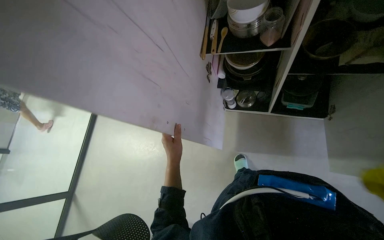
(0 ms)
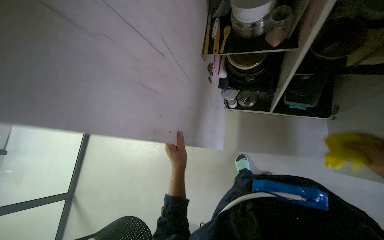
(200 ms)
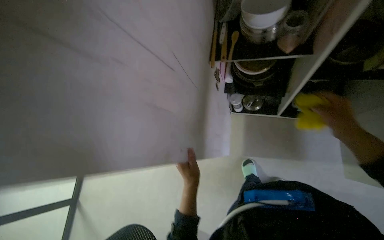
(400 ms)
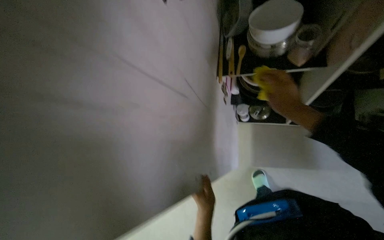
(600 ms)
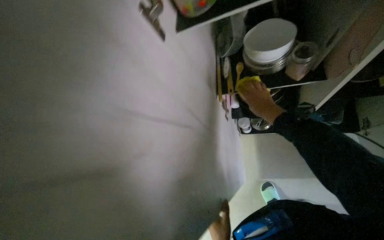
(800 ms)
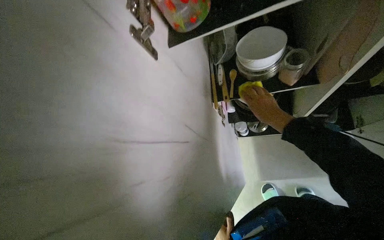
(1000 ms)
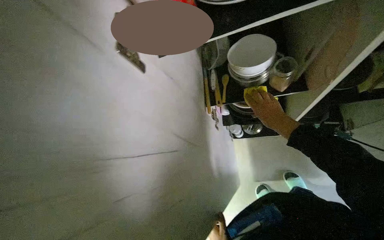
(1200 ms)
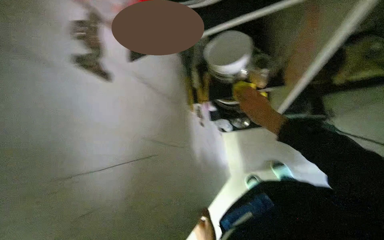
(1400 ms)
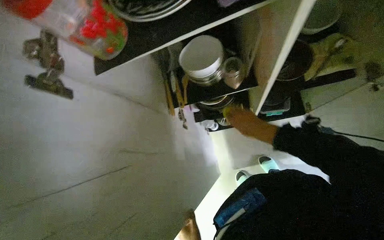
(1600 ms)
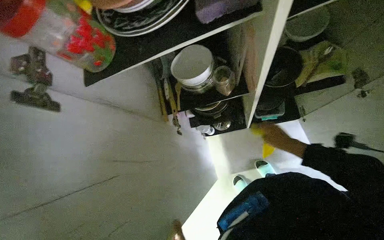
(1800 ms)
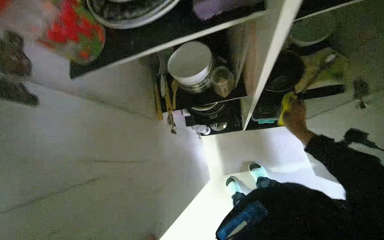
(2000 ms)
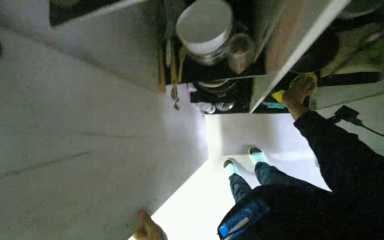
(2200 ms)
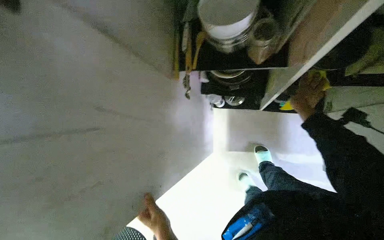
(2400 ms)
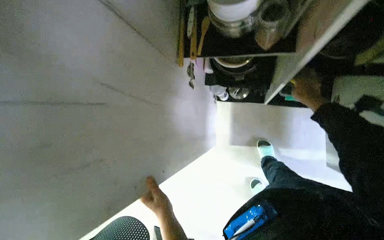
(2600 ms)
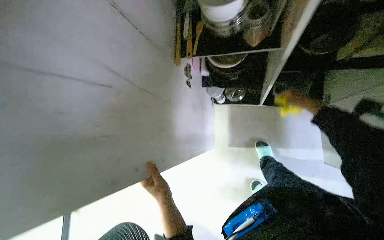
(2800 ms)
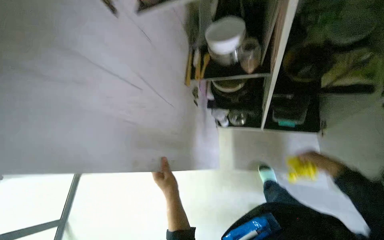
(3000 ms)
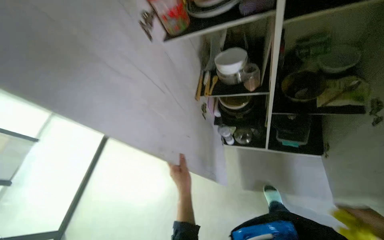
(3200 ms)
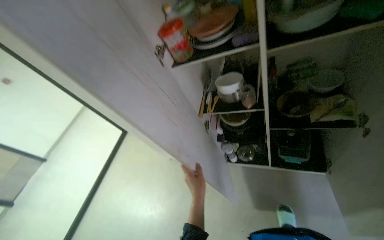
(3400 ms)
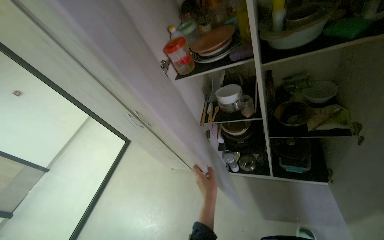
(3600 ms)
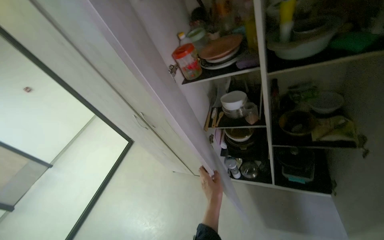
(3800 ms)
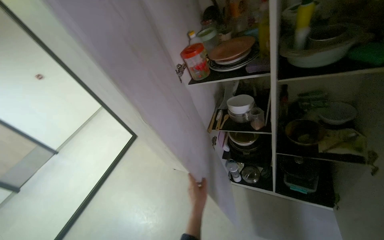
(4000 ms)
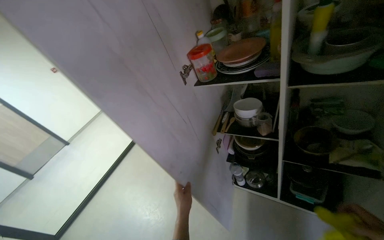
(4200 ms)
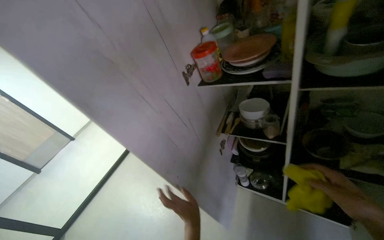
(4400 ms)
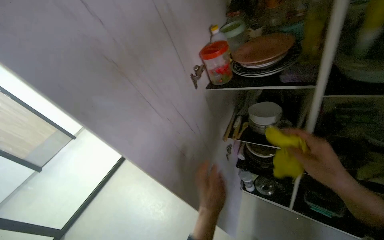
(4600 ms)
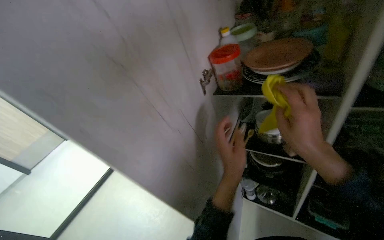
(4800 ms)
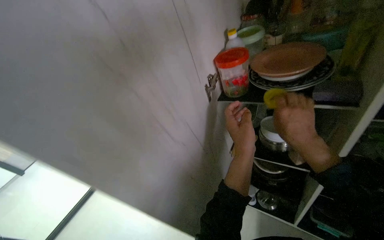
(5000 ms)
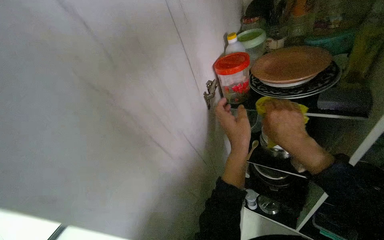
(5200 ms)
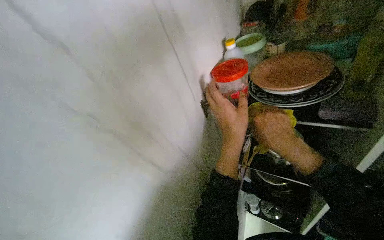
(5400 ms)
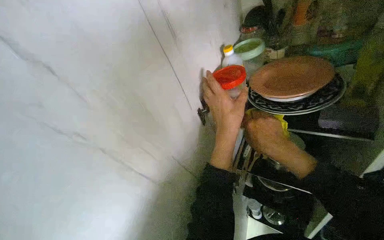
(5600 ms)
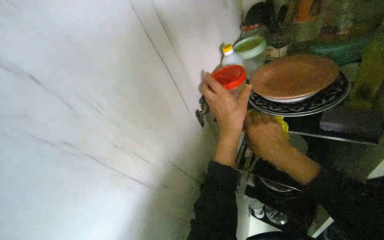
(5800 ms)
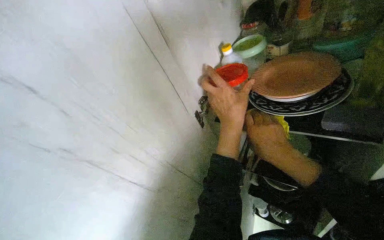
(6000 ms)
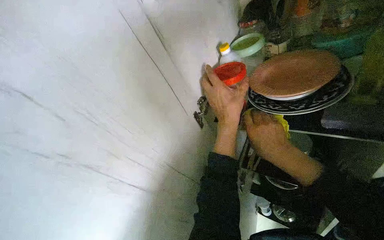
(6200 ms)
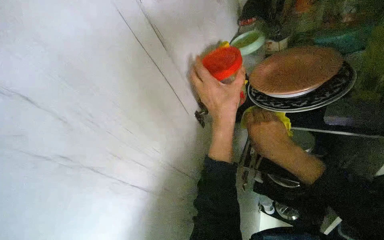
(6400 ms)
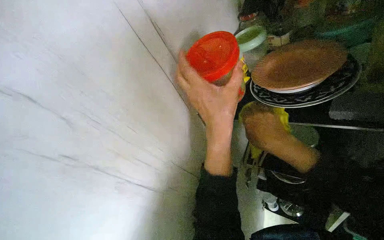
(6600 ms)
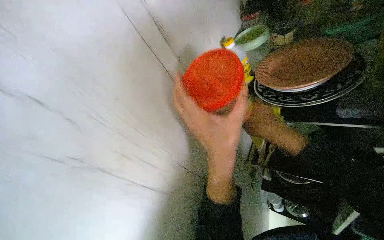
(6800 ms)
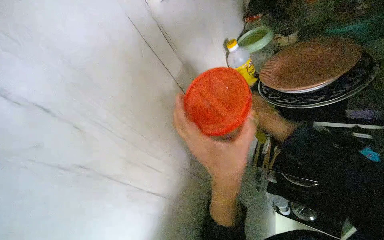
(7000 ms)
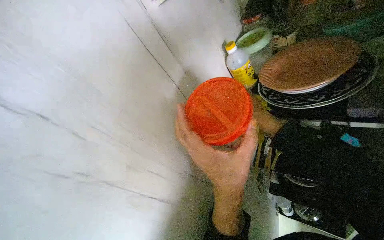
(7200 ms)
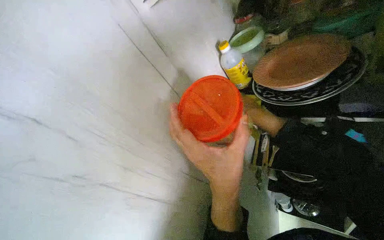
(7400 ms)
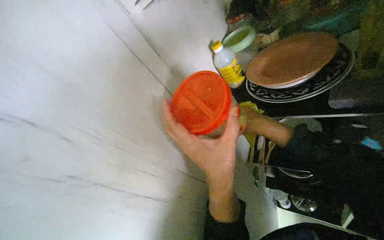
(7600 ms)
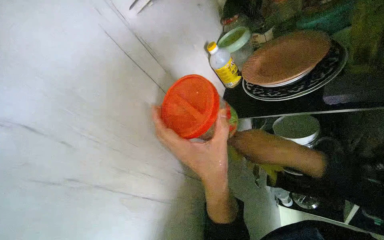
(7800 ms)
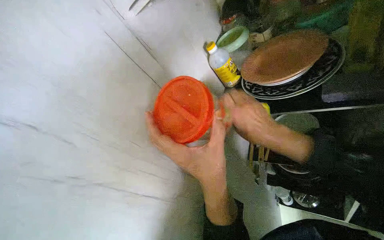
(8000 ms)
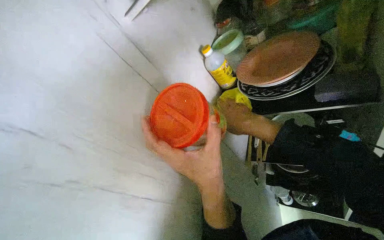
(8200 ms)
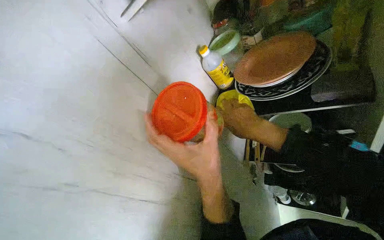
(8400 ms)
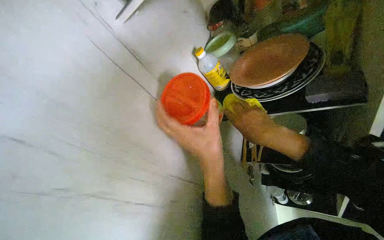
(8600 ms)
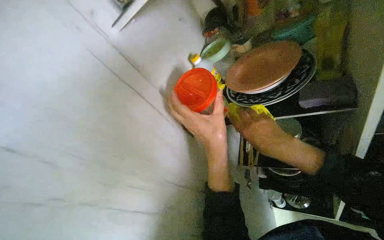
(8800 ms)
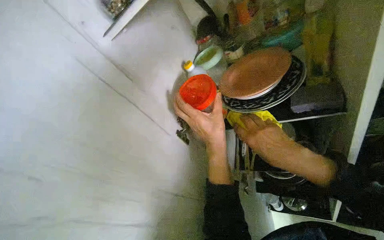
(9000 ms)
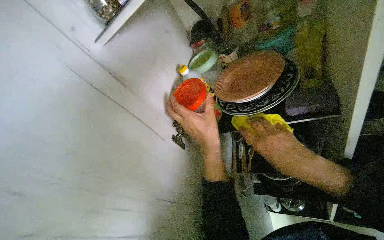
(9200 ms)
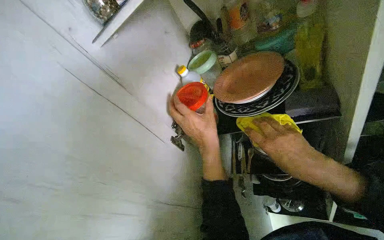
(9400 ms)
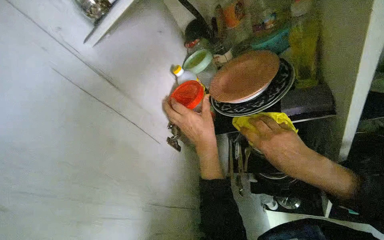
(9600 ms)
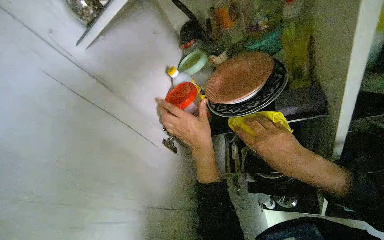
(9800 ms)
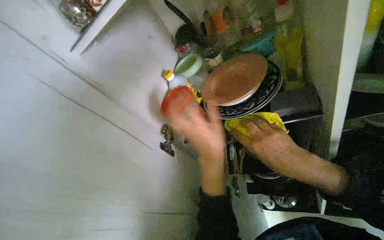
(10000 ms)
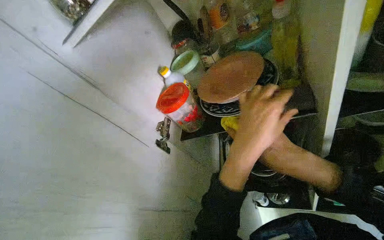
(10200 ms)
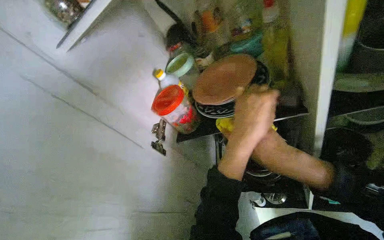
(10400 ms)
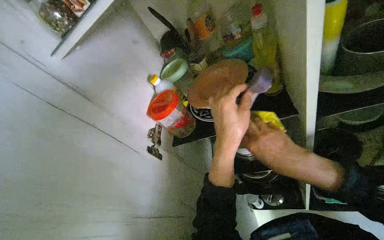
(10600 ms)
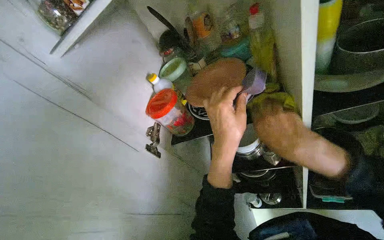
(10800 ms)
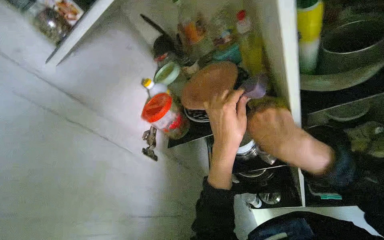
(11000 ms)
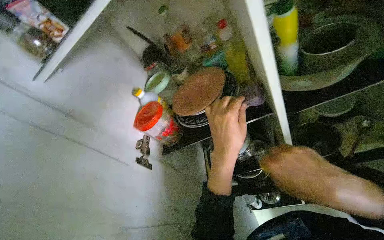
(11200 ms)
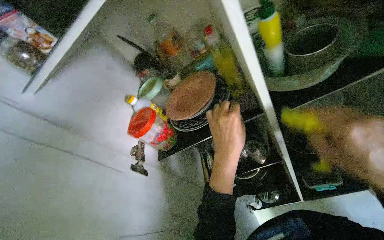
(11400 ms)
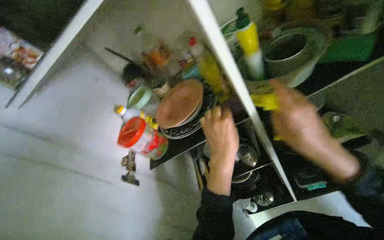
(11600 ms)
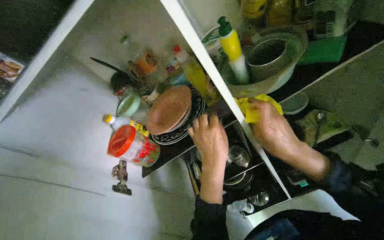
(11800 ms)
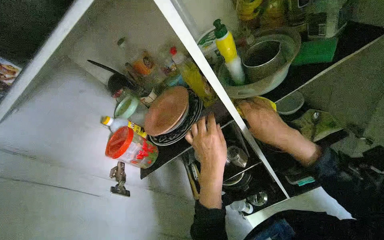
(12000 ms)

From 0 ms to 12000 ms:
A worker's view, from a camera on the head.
Job: organizing items.
The whole recording: Cleaning and organizing kitchen cabinet. The worker cleans and organizes items, shelves, and the exterior of the kitchen cabinet.
From 3000 ms to 4400 ms: The wearer's head swings about 20 degrees to the left. The view tips upward by about 20 degrees.
From 4400 ms to 6000 ms: The left hand goes some 50 cm up the picture.
From 6000 ms to 7600 ms: The left hand shifts approximately 10 cm down the picture.
From 7600 ms to 9000 ms: The left hand travels up the picture and farther from the camera by about 10 cm.
From 9000 ms to 10400 ms: The left hand goes approximately 10 cm nearer to the camera.
From 10400 ms to 12000 ms: The head turns to the right by about 20 degrees. The right hand moves some 25 cm nearer to the camera and comes back.

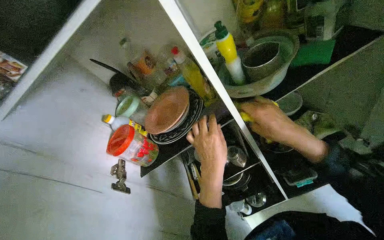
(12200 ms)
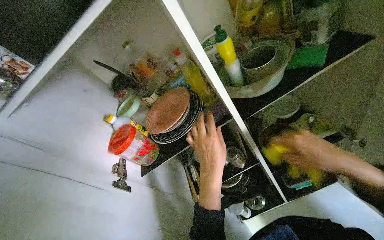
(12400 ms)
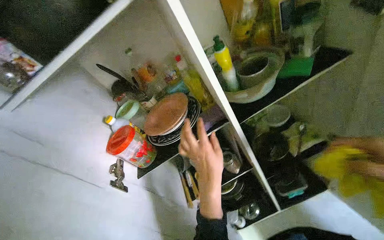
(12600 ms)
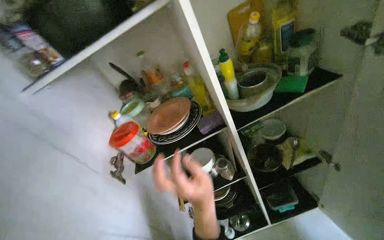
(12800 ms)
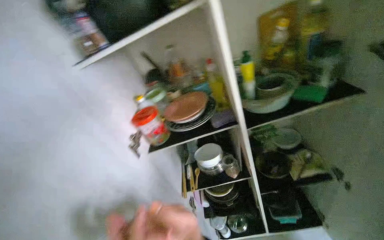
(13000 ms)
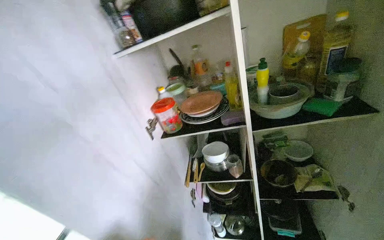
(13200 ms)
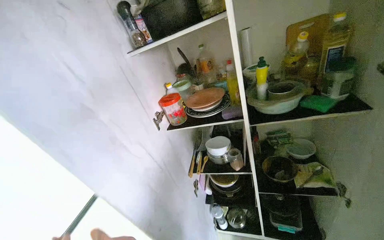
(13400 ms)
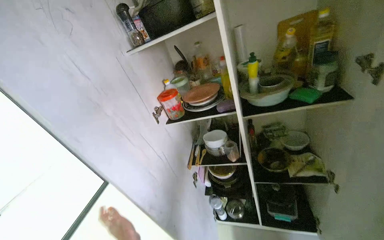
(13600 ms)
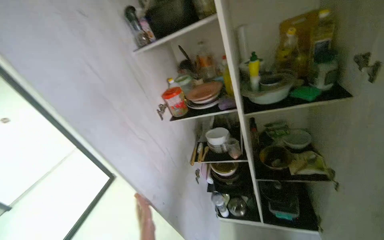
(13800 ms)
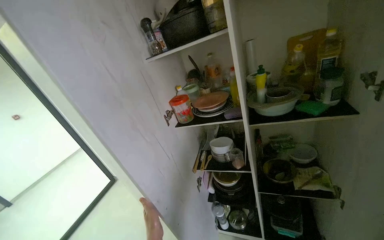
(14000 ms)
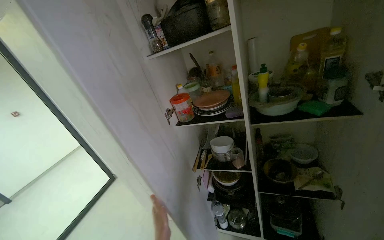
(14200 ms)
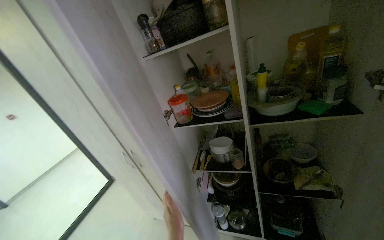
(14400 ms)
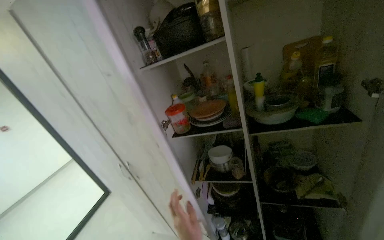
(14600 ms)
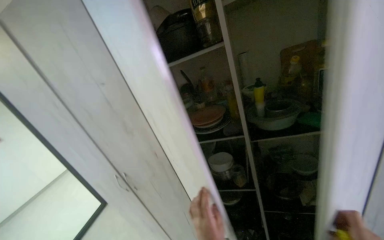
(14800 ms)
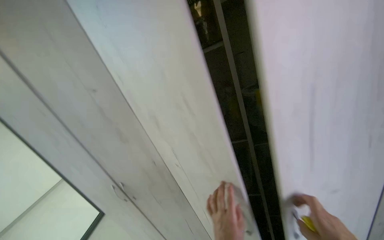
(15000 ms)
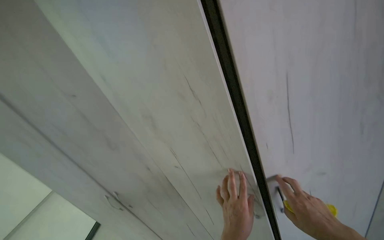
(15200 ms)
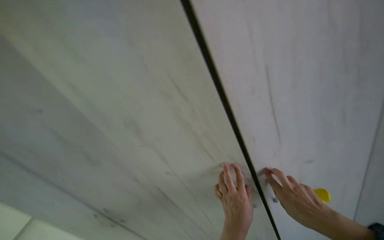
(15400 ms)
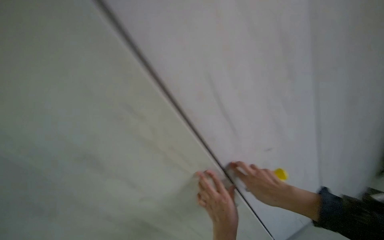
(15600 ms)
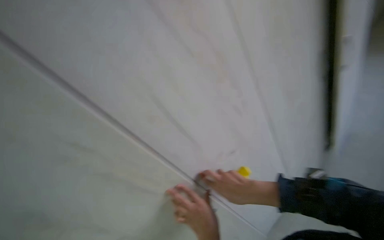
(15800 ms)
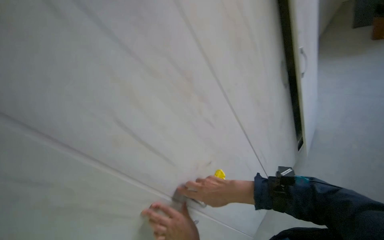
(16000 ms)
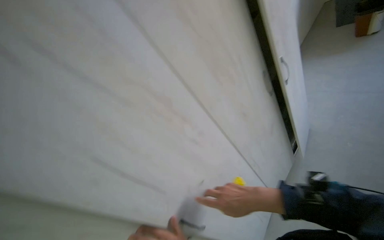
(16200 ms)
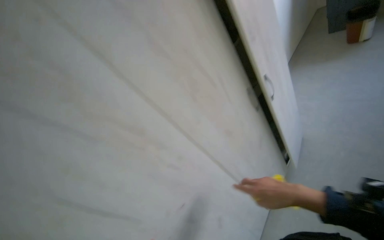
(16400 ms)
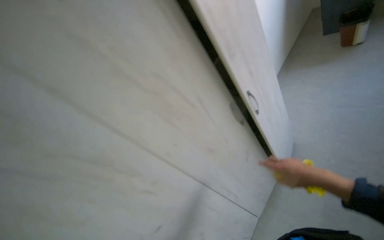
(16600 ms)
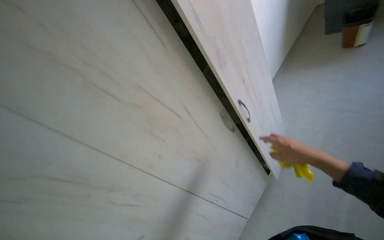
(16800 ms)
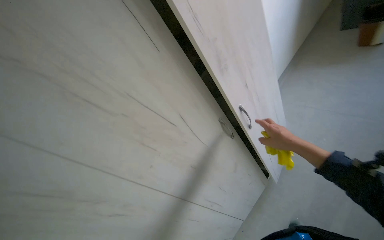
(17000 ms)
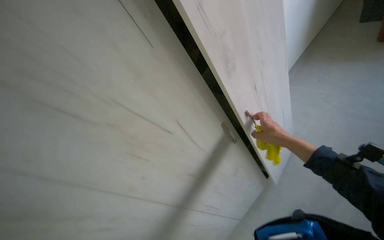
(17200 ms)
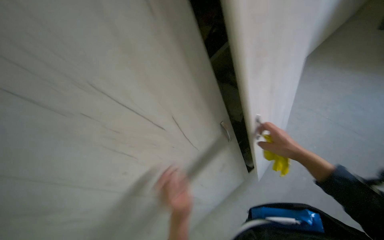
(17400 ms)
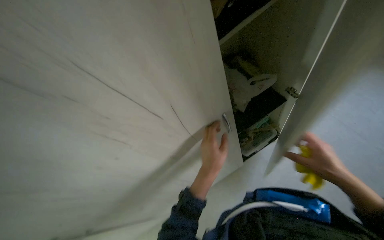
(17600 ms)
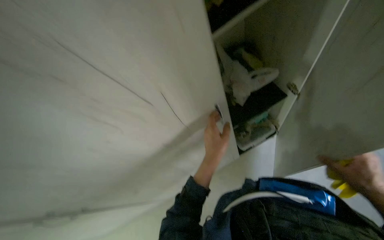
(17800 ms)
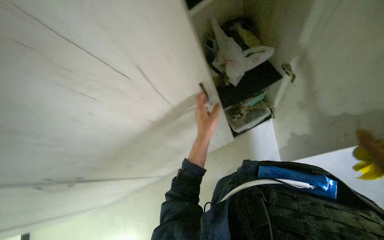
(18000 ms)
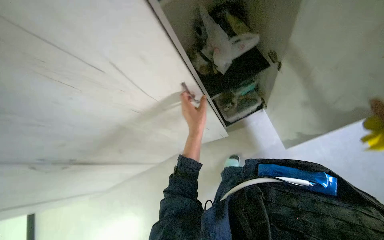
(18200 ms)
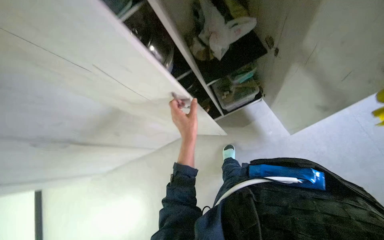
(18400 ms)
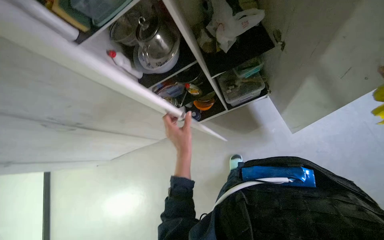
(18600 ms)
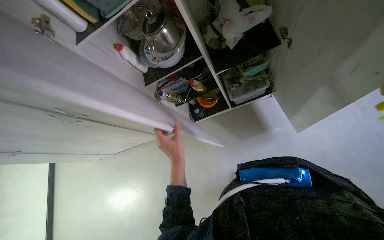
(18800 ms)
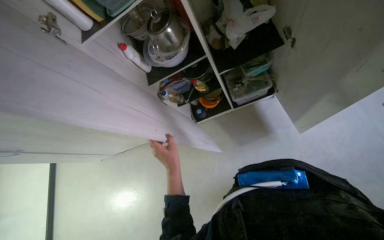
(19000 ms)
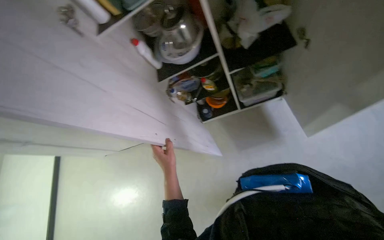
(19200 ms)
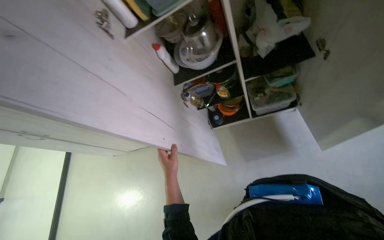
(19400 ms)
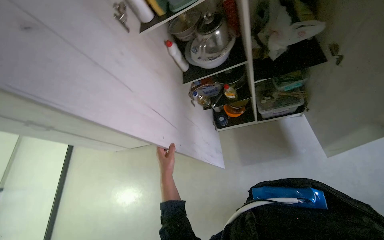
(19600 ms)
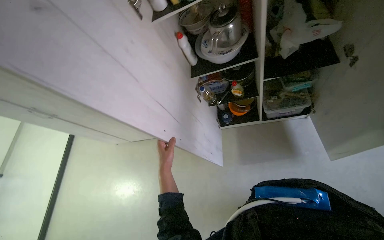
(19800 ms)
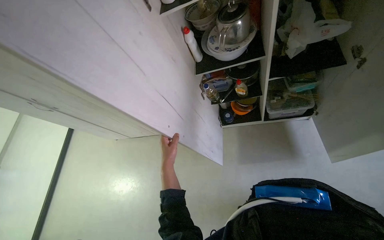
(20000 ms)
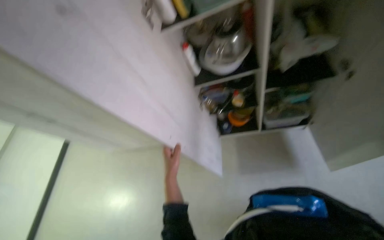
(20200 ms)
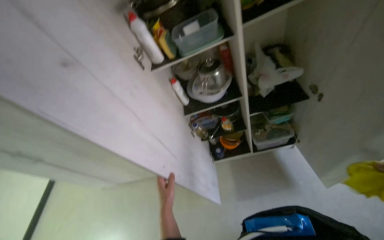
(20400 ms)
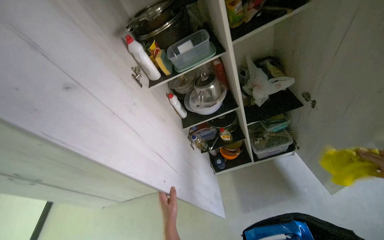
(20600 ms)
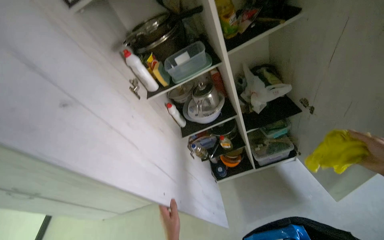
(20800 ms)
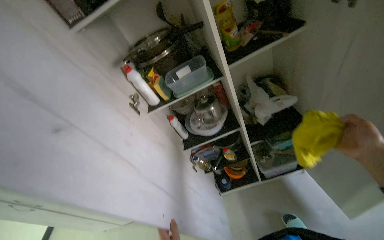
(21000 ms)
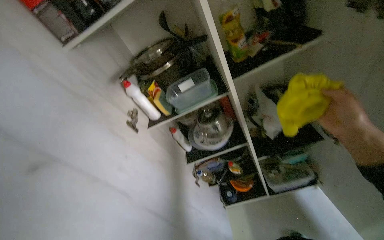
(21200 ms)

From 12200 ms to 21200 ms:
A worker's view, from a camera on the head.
Job: organizing items.
The whole recording: Cleaning and organizing kitchen cabinet. The worker cleans and organizes items, shelves, and the exterior of the kitchen cabinet.
From 12200 ms to 13800 ms: The wearer's head swings about 30 degrees to the left.
From 15200 ms to 16600 ms: The wearer's head swings about 60 degrees to the right. The wearer looks about 15 degrees further upward.
From 16600 ms to 18200 ms: The view tips downward by about 35 degrees.
From 18200 ms to 19800 ms: The left hand moves down the picture and to the left, some 30 cm.
From 19800 ms to 21200 ms: The wearer looks approximately 25 degrees further upward.
